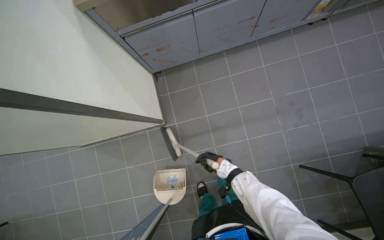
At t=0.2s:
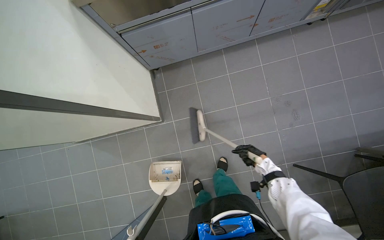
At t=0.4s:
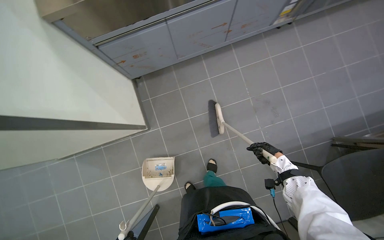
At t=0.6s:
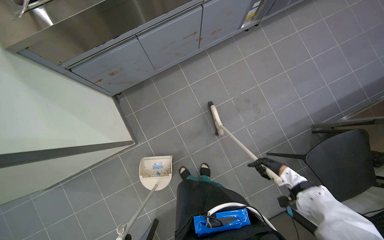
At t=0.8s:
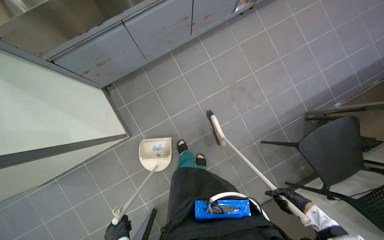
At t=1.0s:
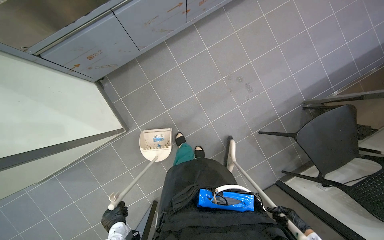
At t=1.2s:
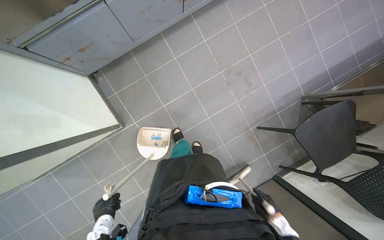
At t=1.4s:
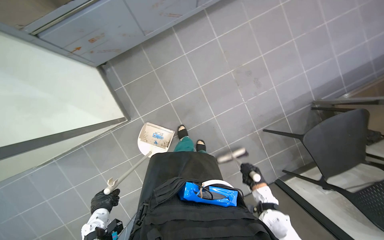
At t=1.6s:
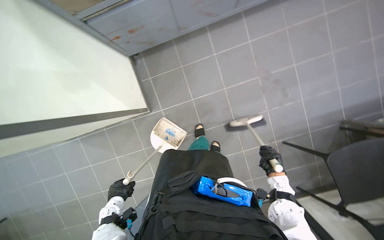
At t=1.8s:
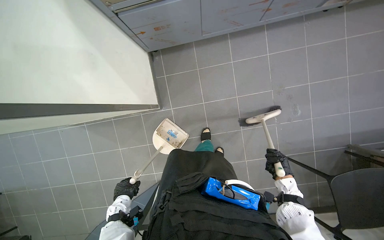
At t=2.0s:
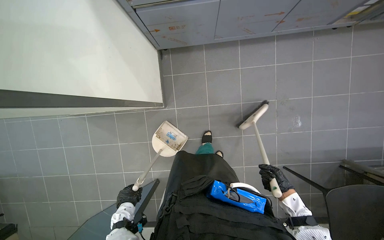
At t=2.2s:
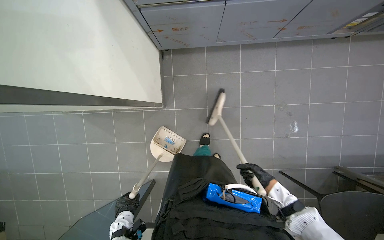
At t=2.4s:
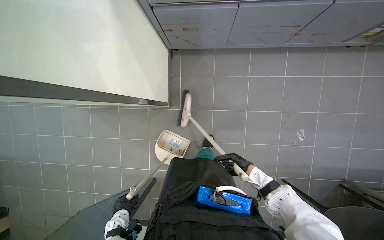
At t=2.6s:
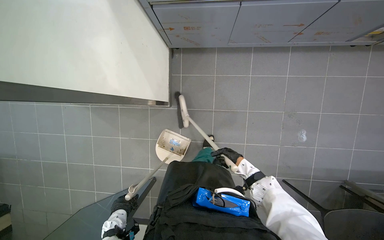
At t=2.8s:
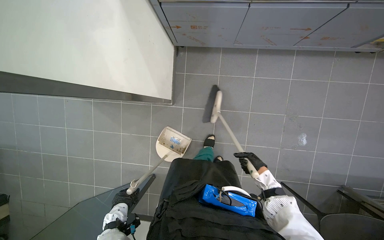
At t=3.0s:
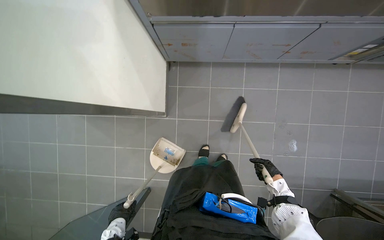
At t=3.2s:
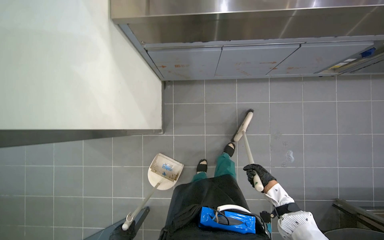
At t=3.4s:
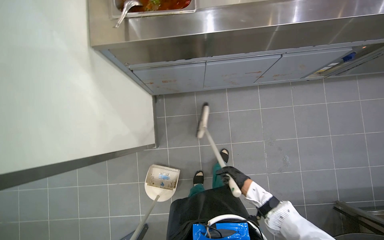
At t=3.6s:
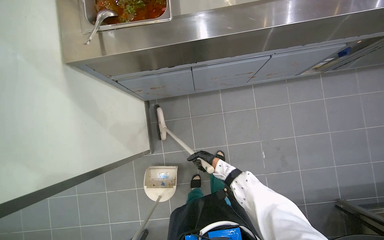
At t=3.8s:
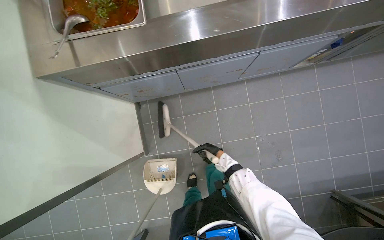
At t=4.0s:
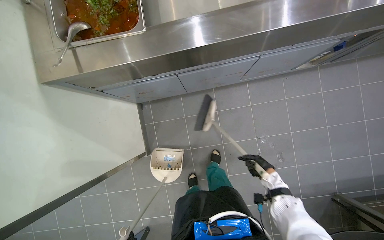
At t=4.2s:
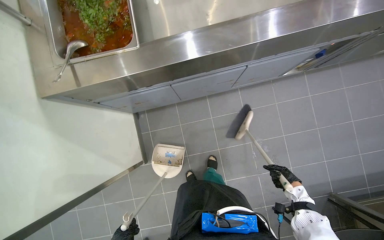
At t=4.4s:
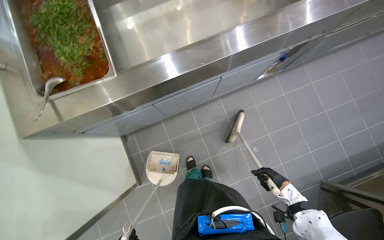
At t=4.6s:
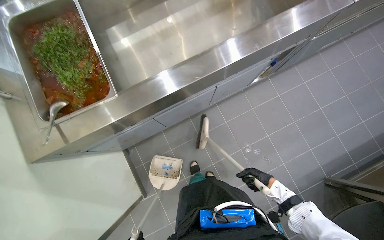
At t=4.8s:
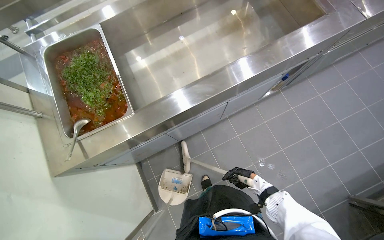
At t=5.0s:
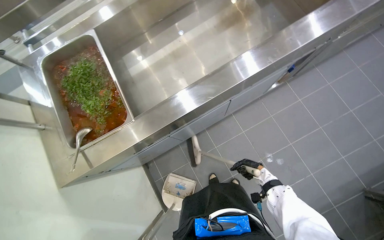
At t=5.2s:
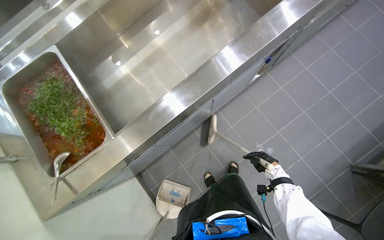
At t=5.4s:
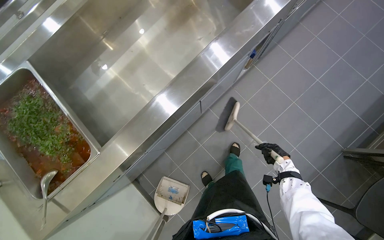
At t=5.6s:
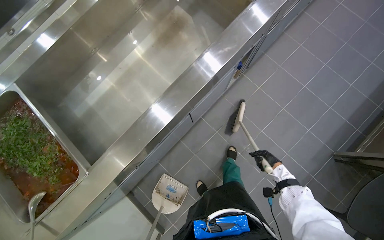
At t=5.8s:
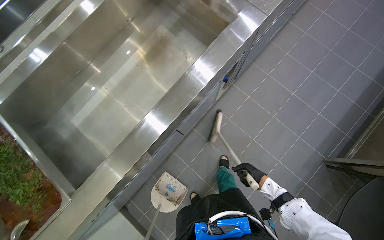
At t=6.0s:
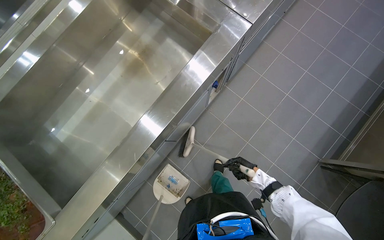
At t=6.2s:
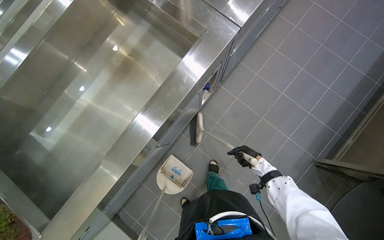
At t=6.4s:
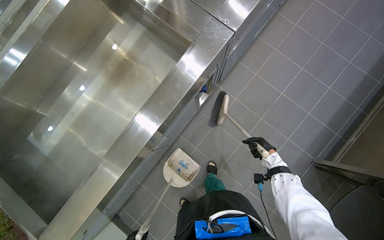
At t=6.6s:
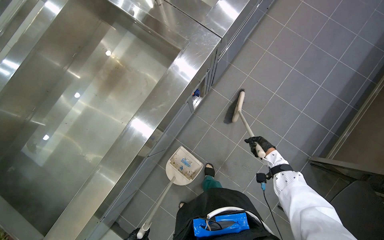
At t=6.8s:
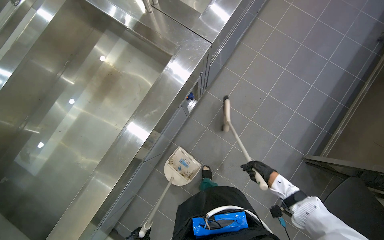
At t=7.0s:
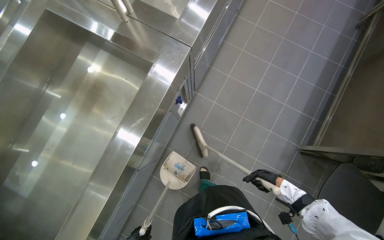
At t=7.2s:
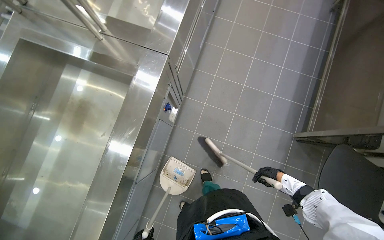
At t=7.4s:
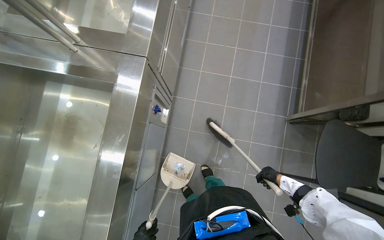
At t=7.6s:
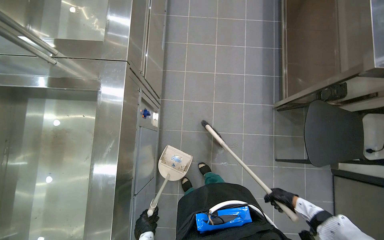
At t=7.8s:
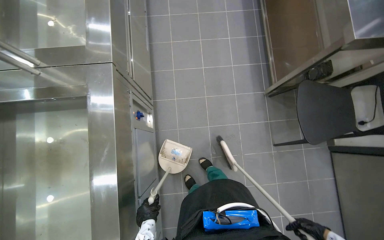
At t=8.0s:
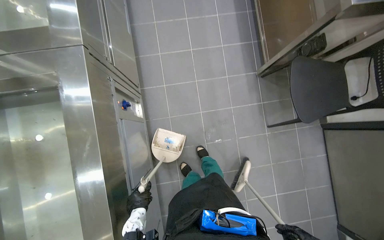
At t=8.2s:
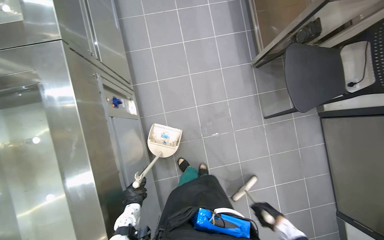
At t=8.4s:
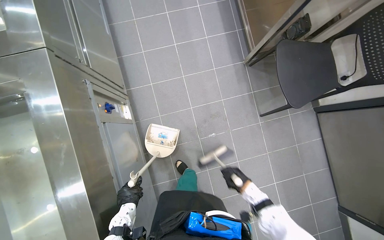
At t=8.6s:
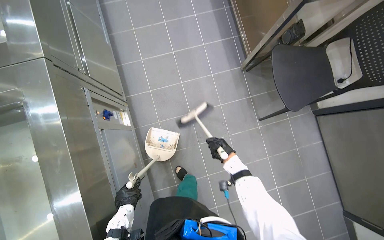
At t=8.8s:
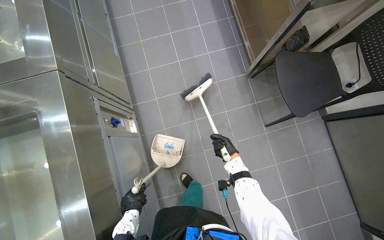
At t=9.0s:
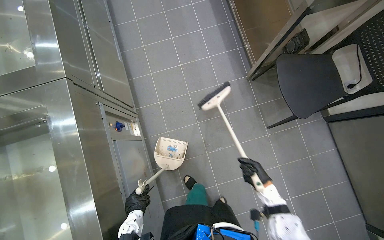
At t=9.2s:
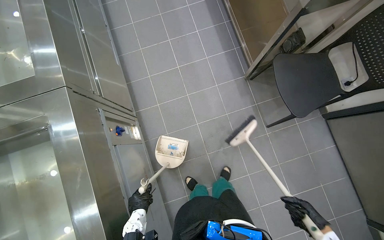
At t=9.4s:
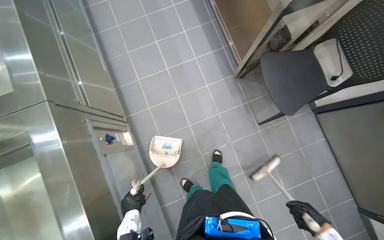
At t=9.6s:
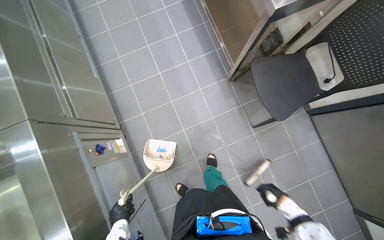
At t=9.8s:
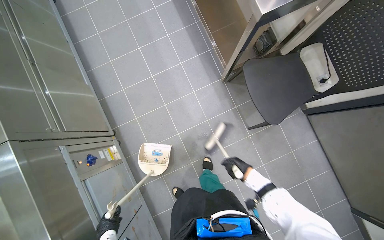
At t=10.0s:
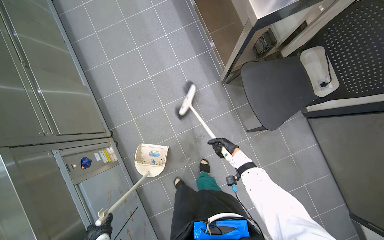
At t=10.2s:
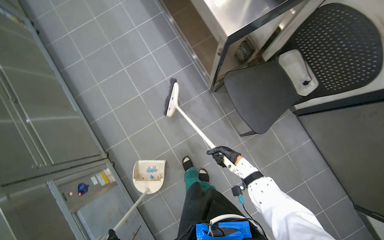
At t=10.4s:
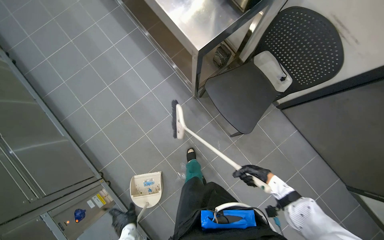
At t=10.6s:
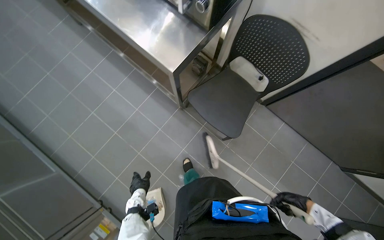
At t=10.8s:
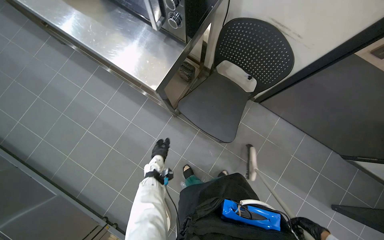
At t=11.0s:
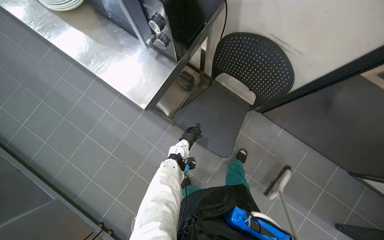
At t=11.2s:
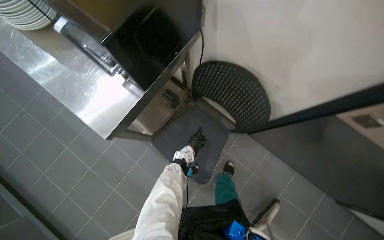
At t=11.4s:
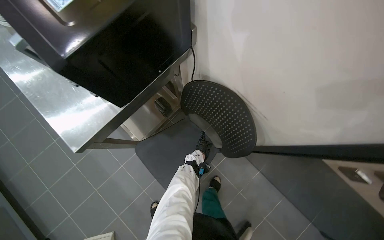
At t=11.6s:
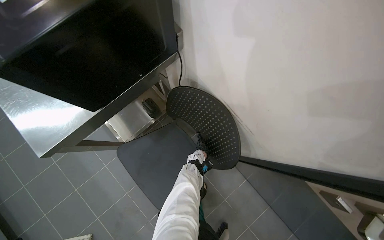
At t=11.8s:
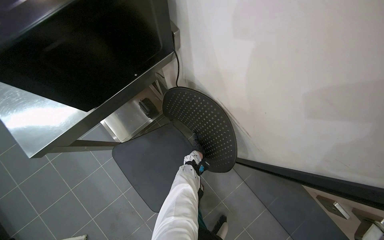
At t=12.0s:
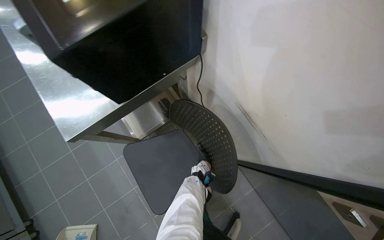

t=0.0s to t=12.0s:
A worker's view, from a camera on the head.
Job: sweeping floor.
The whole recording: Sweeping kitchen floor. The worker sweeps the kitchen floor with a broom and dustpan, moving chairs to clean underneath them.
t=0.0s to t=1.6s: The right hand moves to the right, approximately 30 cm.
t=1.6s to t=3.0s: The right hand reaches approximately 20 cm to the left, then returns.
t=3.0s to t=4.4s: The right hand moves approximately 20 cm to the left and comes back.
t=4.4s to t=6.0s: The camera travels some 40 cm. The scene turns approximately 30 degrees counterclockwise in the picture.
t=6.0s to t=7.6s: Everything in view rotates approximately 35 degrees counterclockwise.
t=7.6s to t=9.0s: The right hand swings up and down the picture, approximately 30 cm each way, with 2 reversals.
t=9.0s to t=10.4s: The camera is carried about 40 cm.
t=10.4s to t=12.0s: The wearer moves approximately 50 cm.

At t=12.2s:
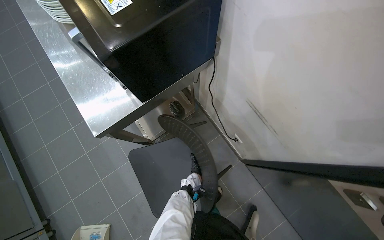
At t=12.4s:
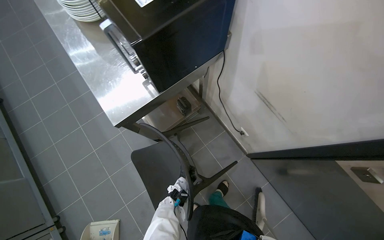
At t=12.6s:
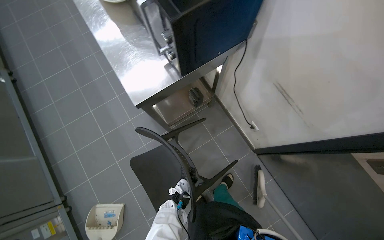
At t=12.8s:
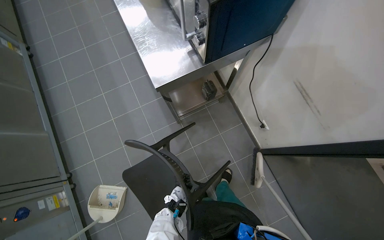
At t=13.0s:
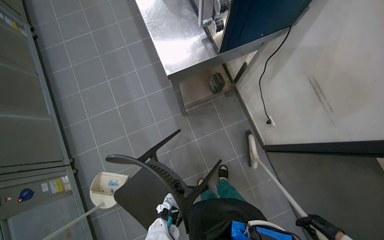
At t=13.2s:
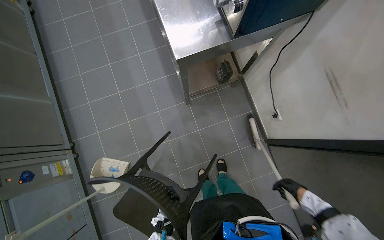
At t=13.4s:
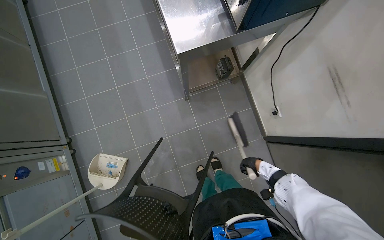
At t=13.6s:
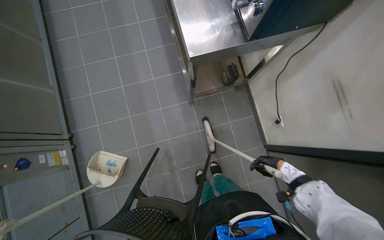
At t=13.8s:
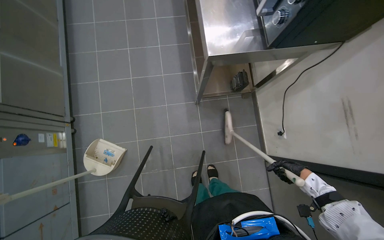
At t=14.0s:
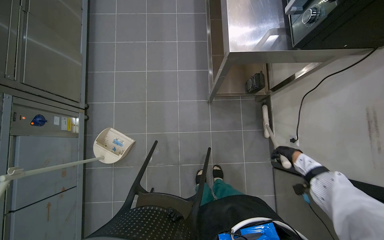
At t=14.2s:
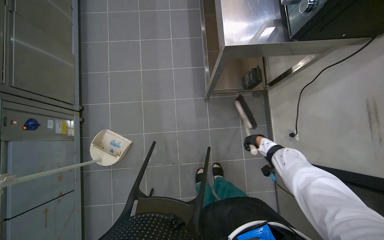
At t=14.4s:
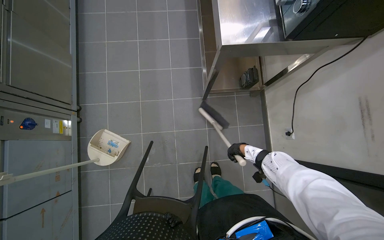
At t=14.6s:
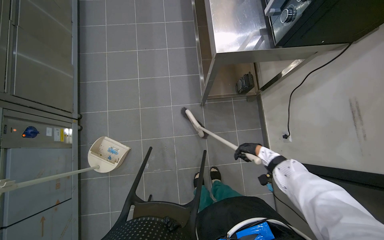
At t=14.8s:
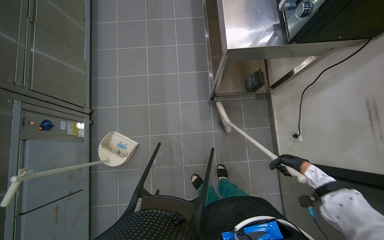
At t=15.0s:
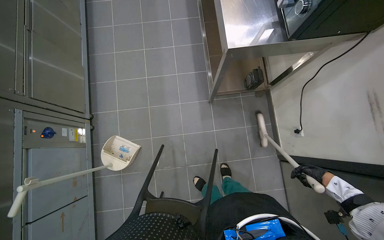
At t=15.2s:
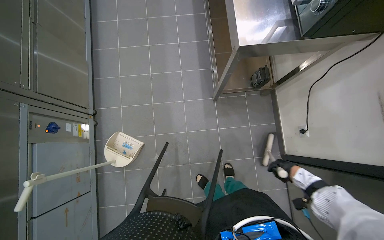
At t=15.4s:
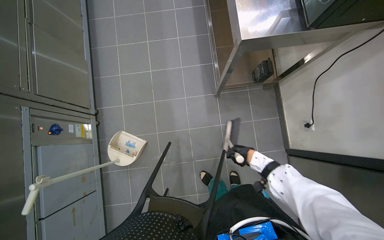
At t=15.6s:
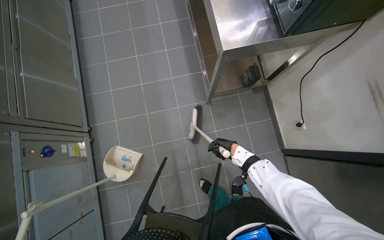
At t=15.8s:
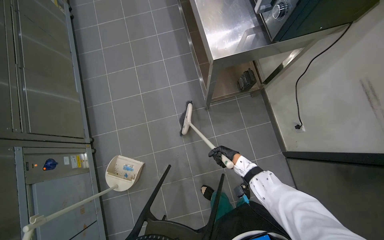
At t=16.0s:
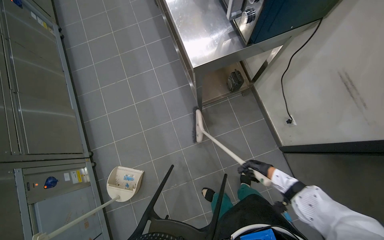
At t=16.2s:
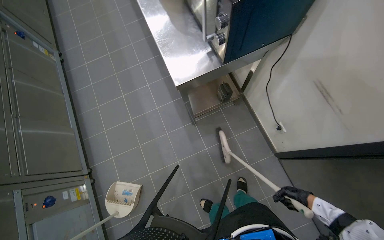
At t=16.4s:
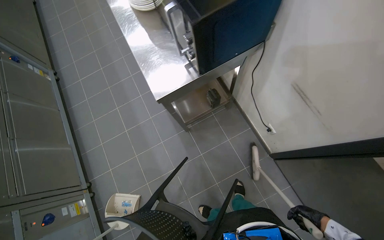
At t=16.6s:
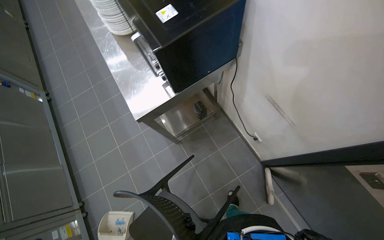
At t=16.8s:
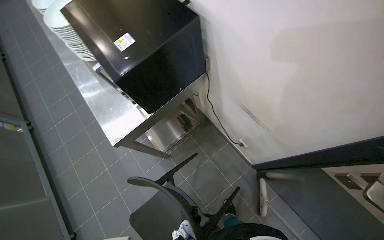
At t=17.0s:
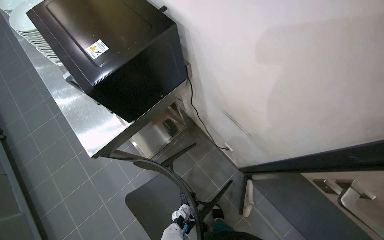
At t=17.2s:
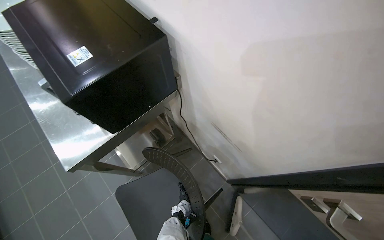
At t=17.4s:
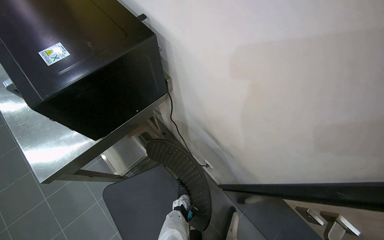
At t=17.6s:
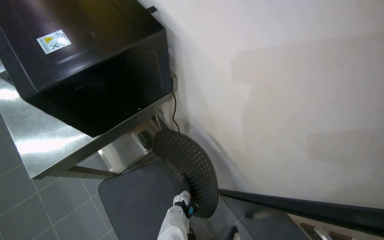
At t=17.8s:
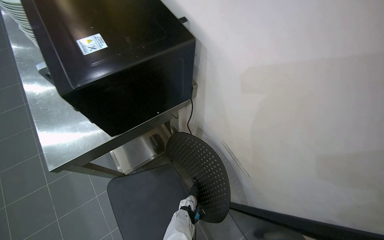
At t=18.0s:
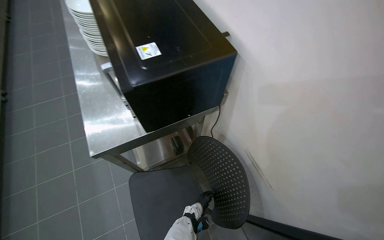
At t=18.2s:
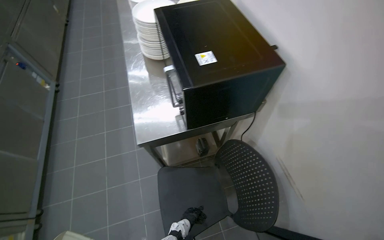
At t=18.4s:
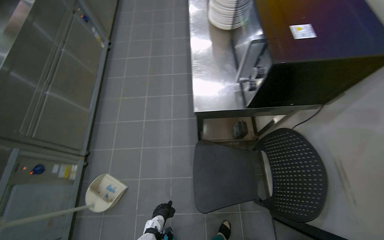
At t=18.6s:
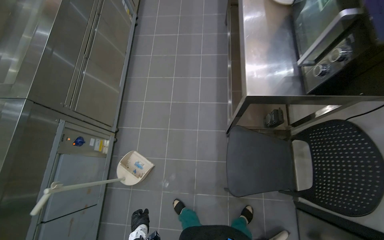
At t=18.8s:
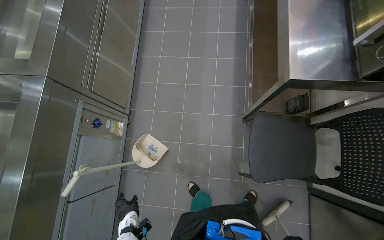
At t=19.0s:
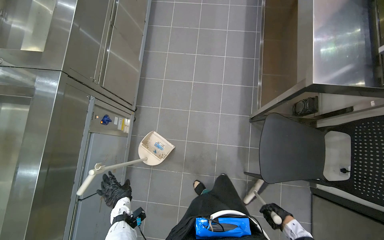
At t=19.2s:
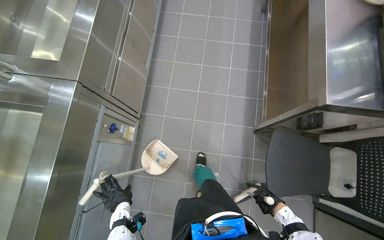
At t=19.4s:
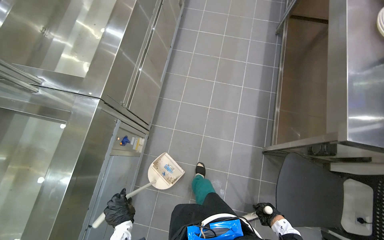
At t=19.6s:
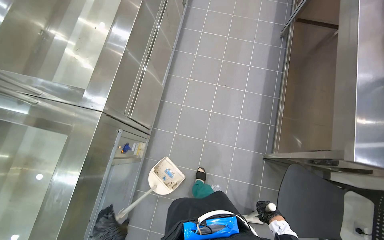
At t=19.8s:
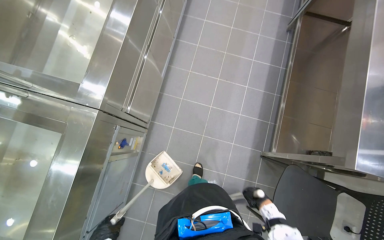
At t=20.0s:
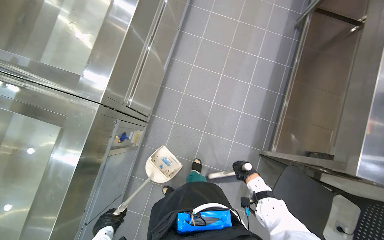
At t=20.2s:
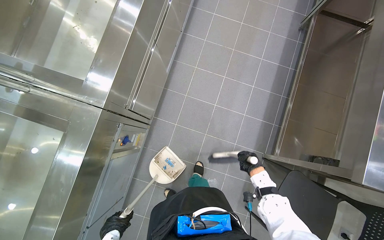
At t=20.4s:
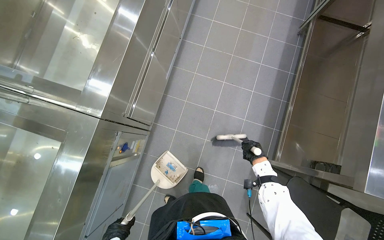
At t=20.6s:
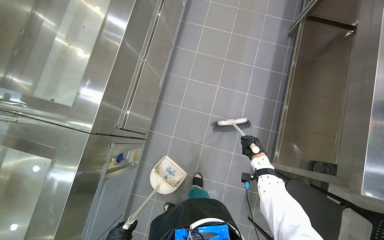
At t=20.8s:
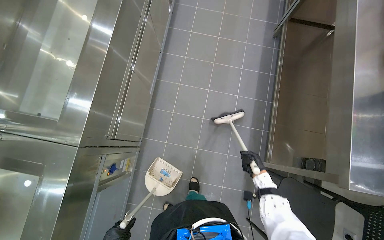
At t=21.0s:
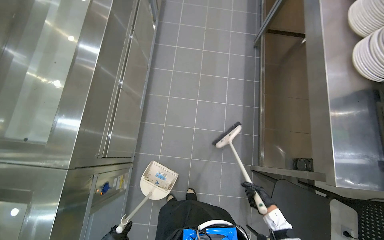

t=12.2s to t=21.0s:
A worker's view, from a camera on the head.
Job: sweeping floor.
The whole recording: Sweeping kitchen floor. The worker sweeps the kitchen floor with a broom and dustpan, moving chairs to clean underneath them.
t=13.6s to t=15.2s: The right hand swings left and right, about 30 cm each way, with 2 reversals.
t=15.2s to t=16.6s: The head travels to the right, about 40 cm. Everything in view rotates some 25 degrees counterclockwise.
t=16.6s to t=18.0s: The wearer looks some 15 degrees further upward.
t=18.0s to t=19.6s: The head travels some 90 cm. The head rotates roughly 35 degrees to the left. The wearer looks some 15 degrees further downward.
t=19.6s to t=21.0s: The right hand reaches some 35 cm up the picture, then returns.
